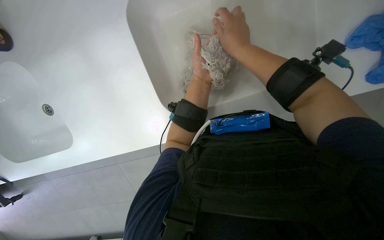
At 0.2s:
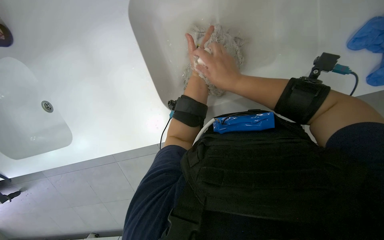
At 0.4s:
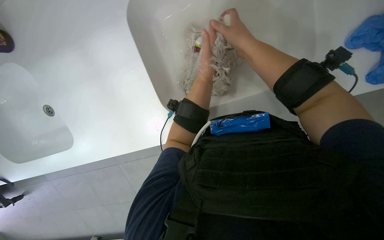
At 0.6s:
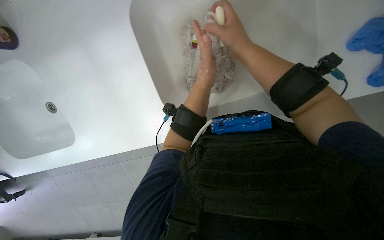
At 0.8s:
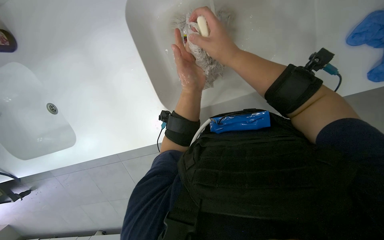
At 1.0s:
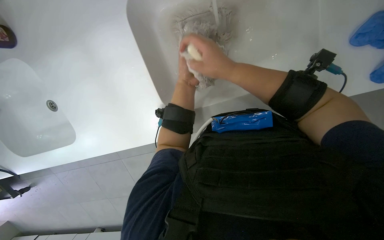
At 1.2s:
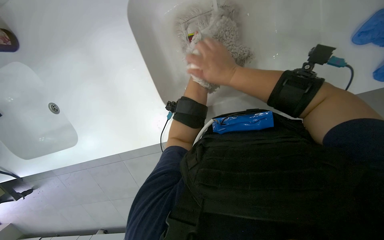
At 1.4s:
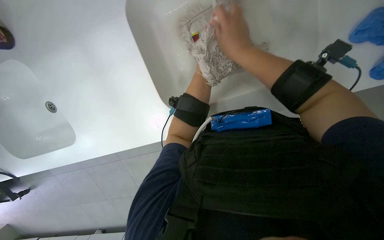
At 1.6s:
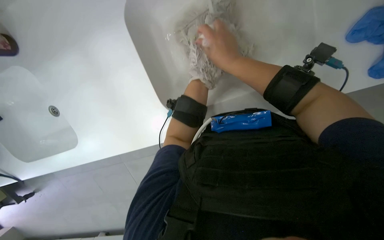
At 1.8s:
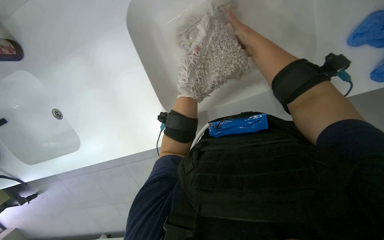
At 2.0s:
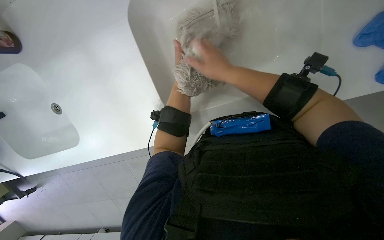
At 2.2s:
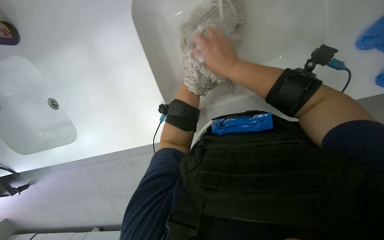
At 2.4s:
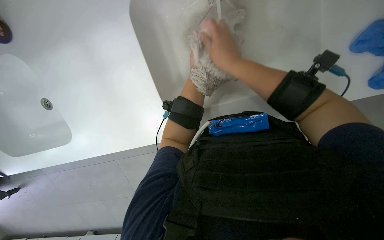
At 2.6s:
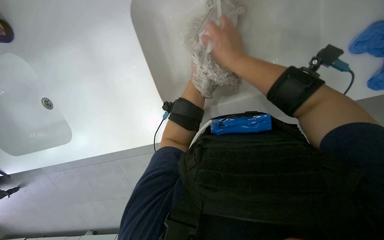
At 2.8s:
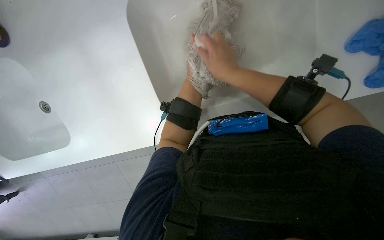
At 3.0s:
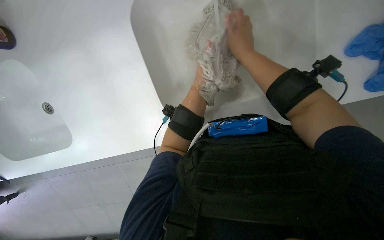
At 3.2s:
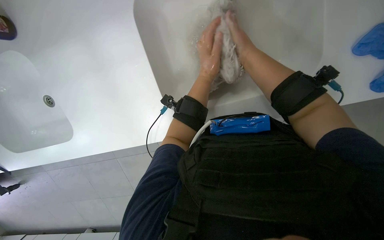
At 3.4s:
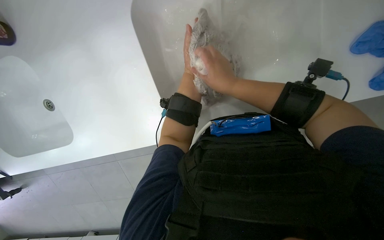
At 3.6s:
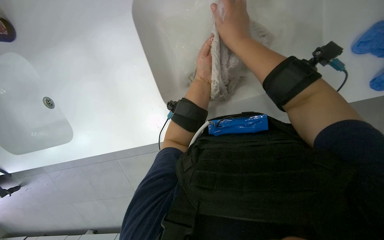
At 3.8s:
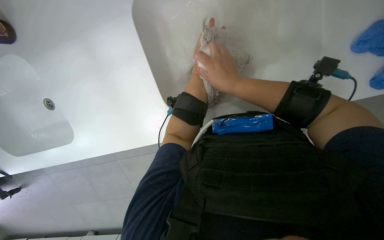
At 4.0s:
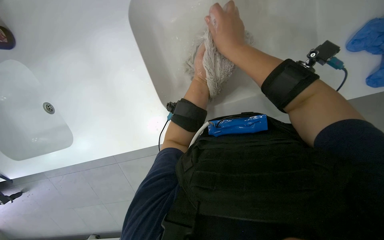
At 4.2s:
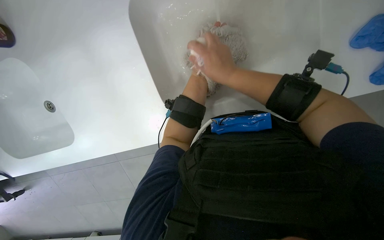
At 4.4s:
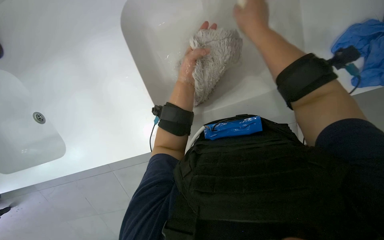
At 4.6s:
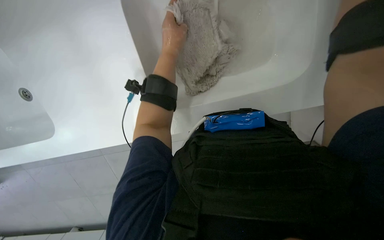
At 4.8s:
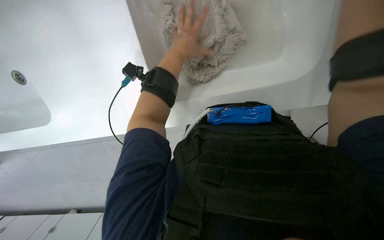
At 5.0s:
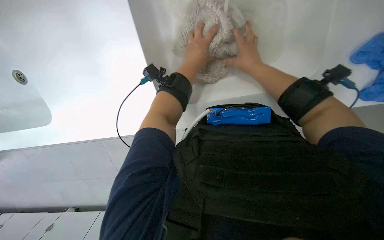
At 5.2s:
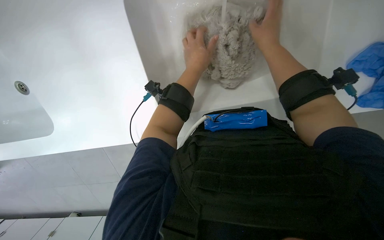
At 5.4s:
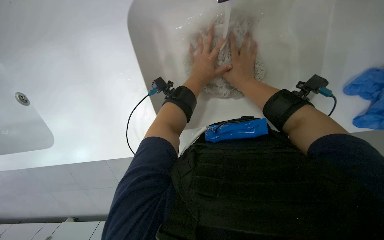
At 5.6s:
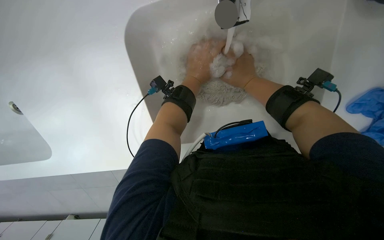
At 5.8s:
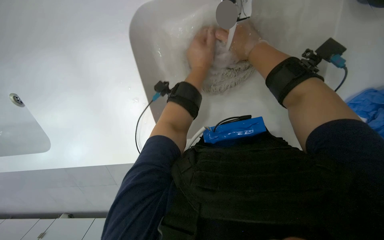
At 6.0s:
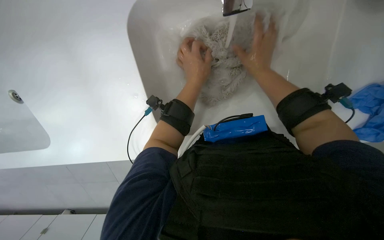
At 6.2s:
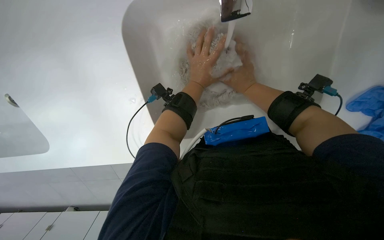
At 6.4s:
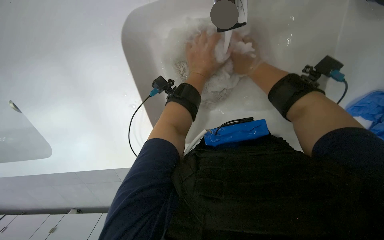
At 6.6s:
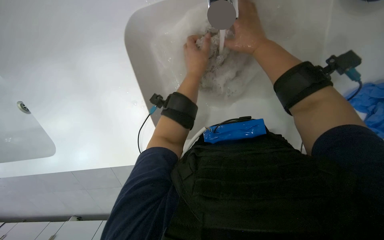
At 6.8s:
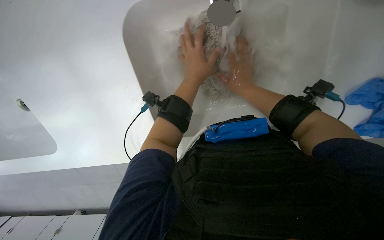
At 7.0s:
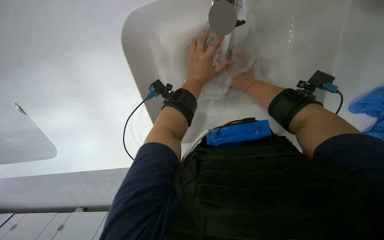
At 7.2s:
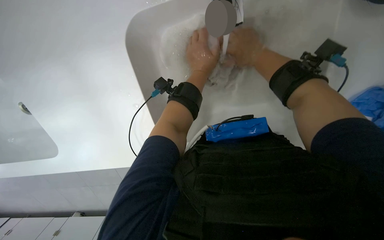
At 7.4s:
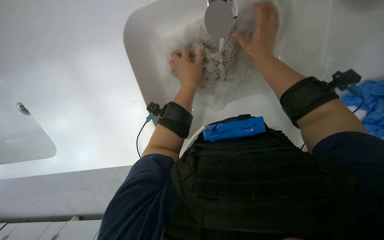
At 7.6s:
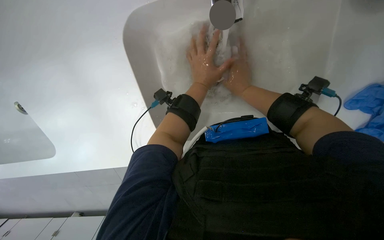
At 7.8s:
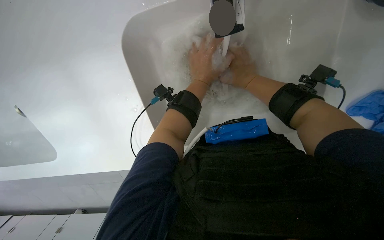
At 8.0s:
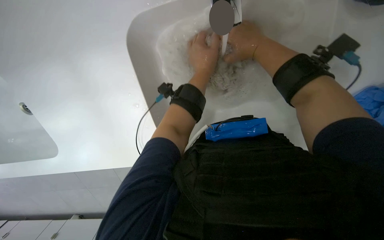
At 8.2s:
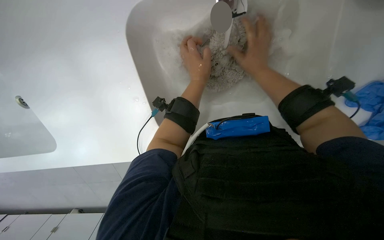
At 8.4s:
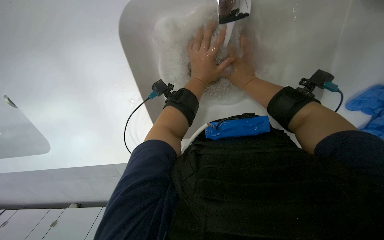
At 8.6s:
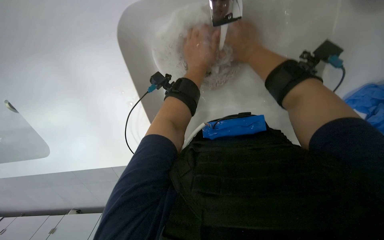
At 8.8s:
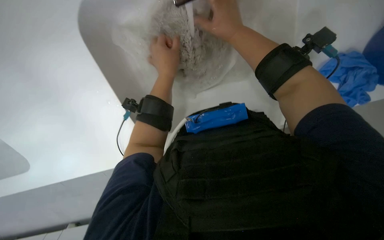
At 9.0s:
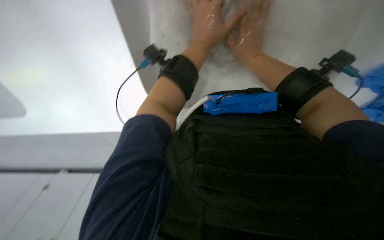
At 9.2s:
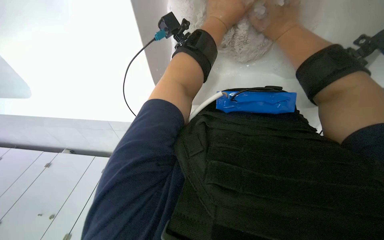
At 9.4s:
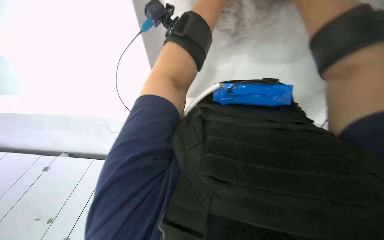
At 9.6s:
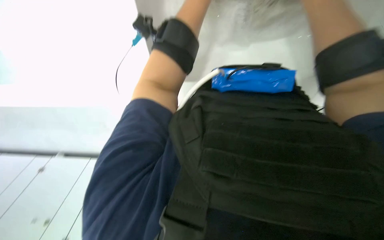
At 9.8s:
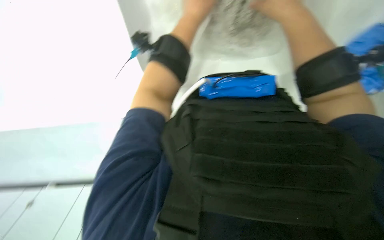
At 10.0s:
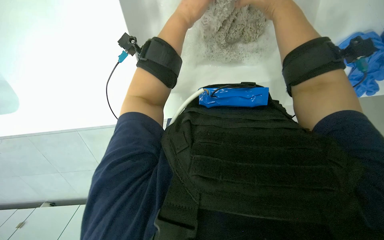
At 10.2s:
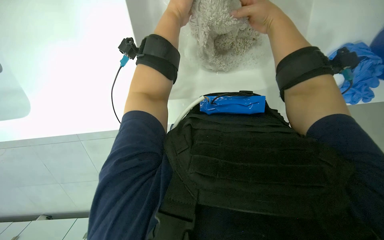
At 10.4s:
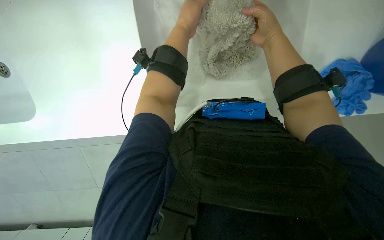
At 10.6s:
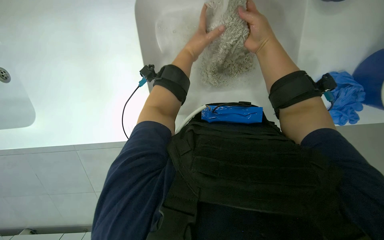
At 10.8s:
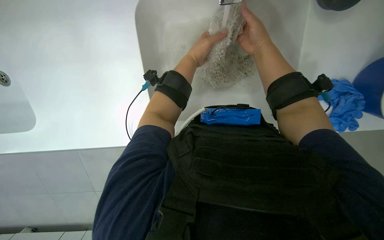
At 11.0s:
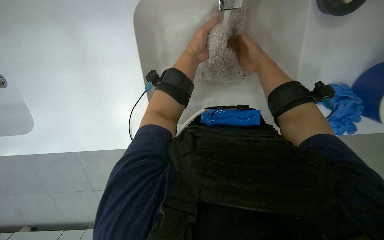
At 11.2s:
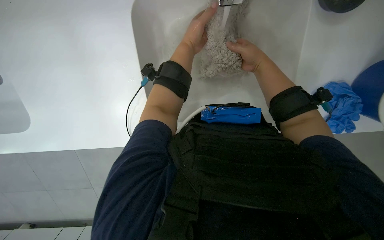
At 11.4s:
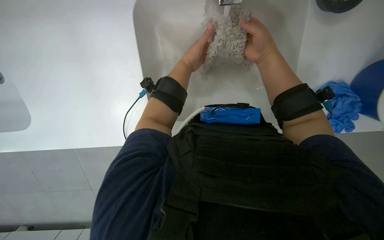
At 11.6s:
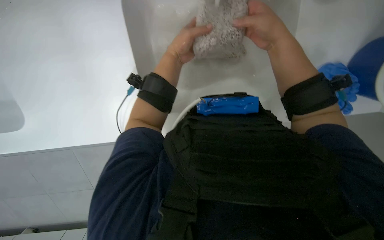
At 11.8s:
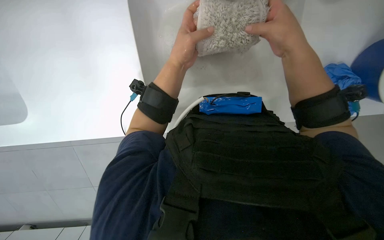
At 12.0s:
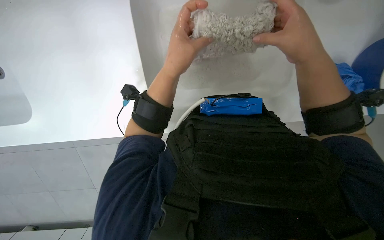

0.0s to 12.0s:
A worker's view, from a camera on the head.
Job: preparing cleaning supplies.
The whole recording: Washing mop head. The worker washes a mop head in the sink with soap and water.
4.4s to 6.0s: The right hand is displaced farther from the camera by about 15 cm.
6.0s to 7.6s: The right hand swings nearer and farther, approximately 10 cm each way, with 2 reversals.
7.6s to 9.0s: The right hand swings nearer and farther, roughly 10 cm each way, with 2 reversals.
9.0s to 10.4s: The right hand travels nearer to the camera by some 15 cm; the left hand travels up the picture by some 10 cm.
10.4s to 12.0s: The left hand is displaced down the picture by approximately 15 cm. Meanwhile the right hand moves nearer to the camera, about 10 cm.

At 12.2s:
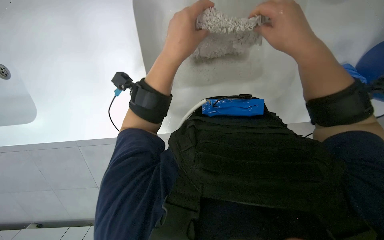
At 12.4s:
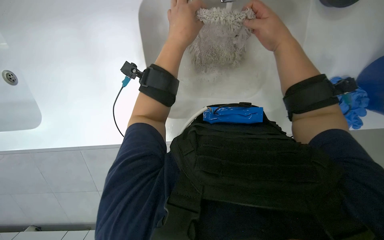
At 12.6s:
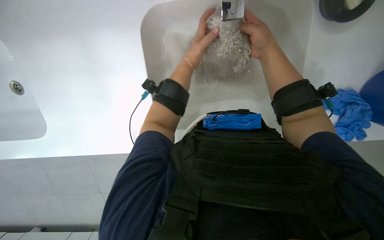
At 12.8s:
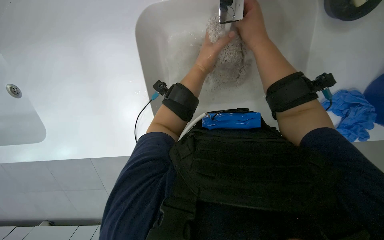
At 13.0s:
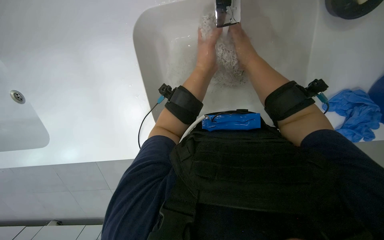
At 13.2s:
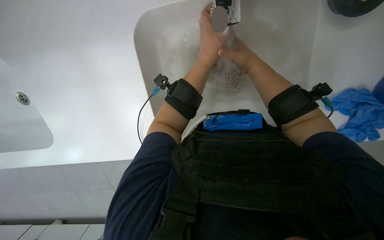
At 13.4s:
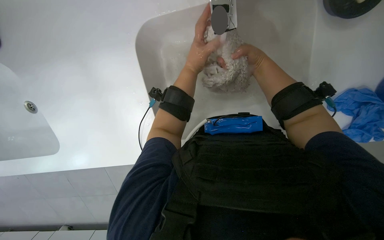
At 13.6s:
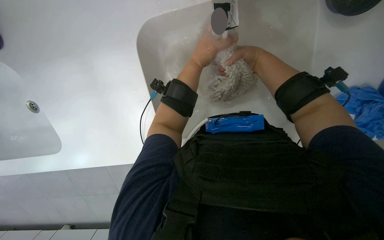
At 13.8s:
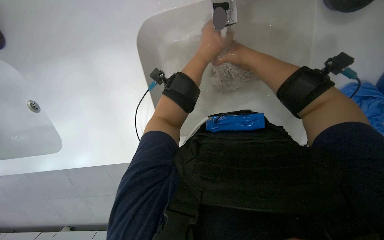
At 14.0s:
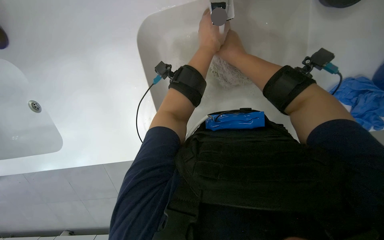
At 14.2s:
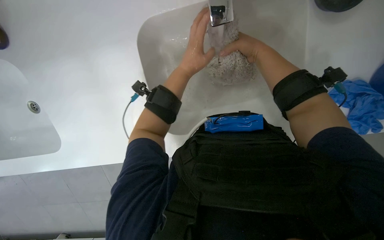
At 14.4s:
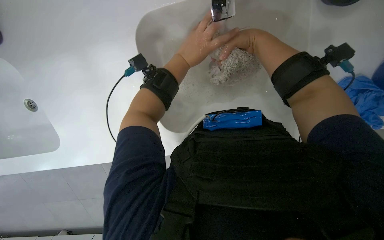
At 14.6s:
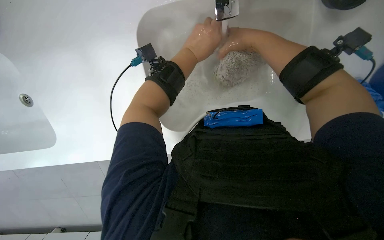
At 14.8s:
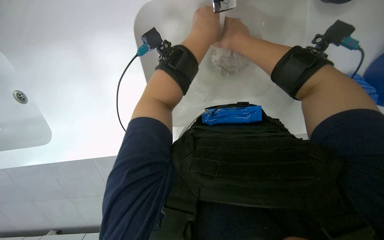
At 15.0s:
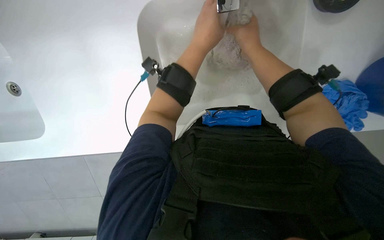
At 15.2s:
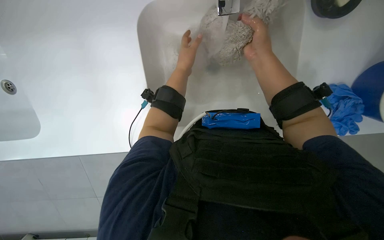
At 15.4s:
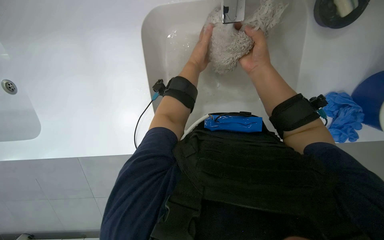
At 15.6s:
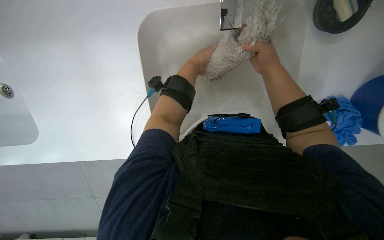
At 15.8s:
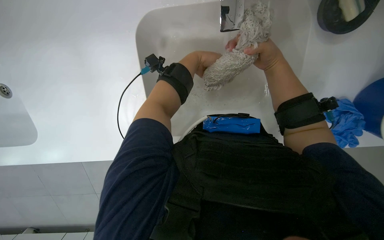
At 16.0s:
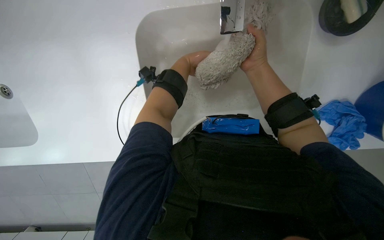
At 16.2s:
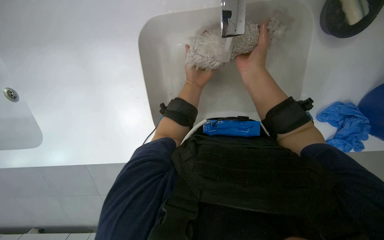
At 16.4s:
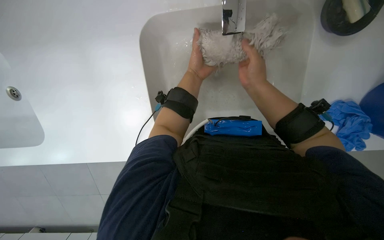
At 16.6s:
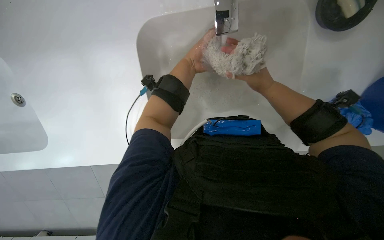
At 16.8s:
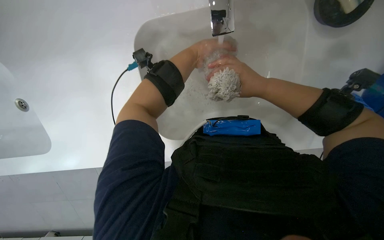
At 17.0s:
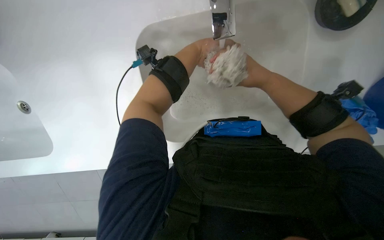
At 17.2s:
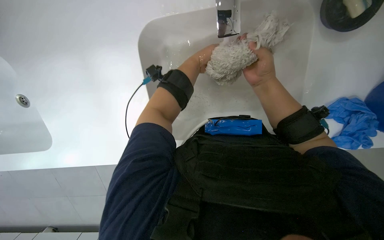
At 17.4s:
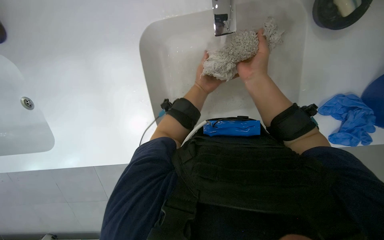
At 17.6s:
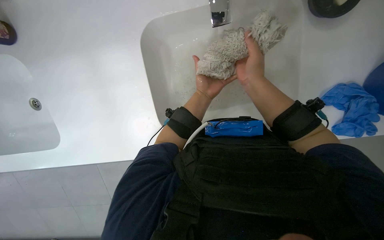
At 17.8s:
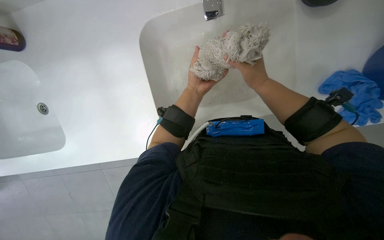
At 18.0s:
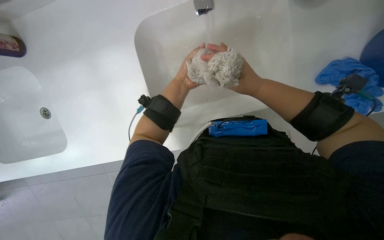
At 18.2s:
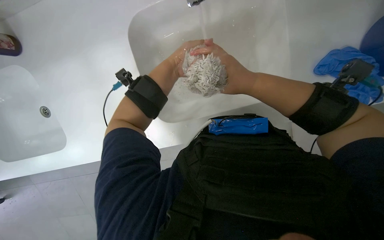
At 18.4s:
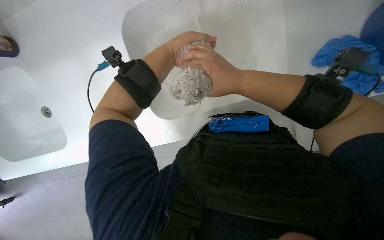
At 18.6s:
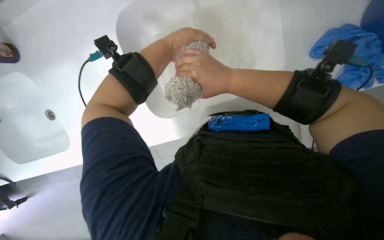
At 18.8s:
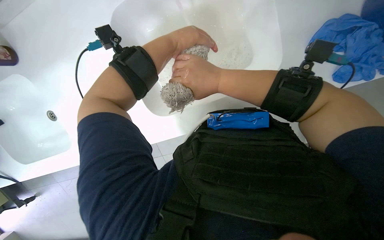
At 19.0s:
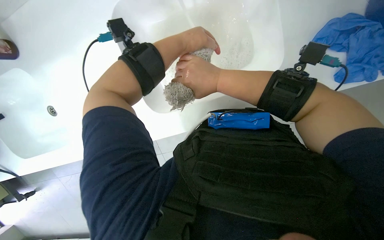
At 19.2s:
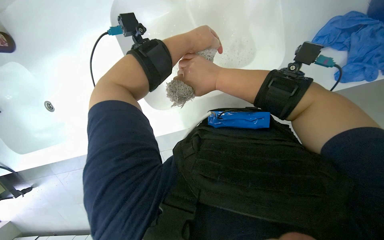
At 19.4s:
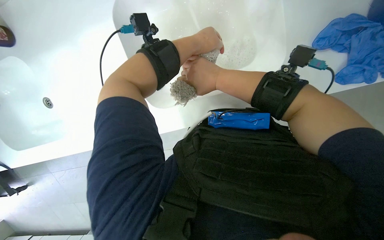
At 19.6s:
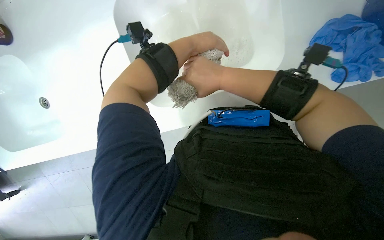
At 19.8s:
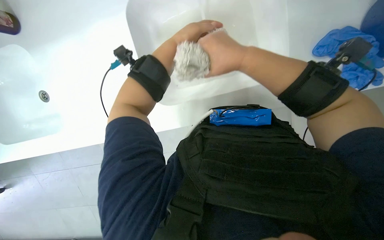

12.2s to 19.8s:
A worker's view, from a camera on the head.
Job: preparing cleaning supplies.
The whole recording: Washing mop head. The worker washes a mop head in the sink with soap and water.
12.2s to 13.8s: The right hand heads farther from the camera, covering some 10 cm.
13.8s to 15.2s: The left hand heads farther from the camera, covering some 10 cm.
